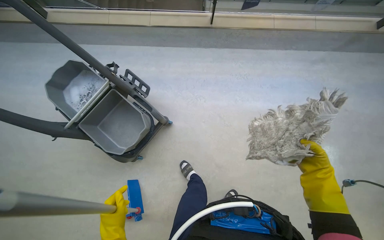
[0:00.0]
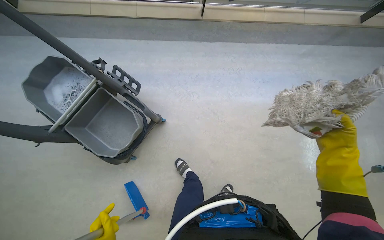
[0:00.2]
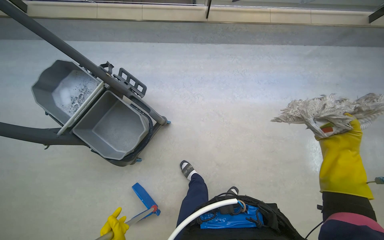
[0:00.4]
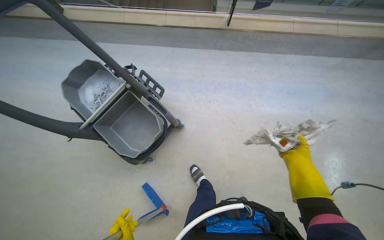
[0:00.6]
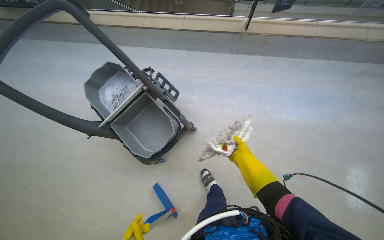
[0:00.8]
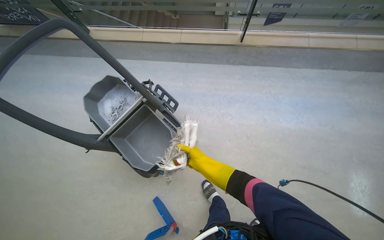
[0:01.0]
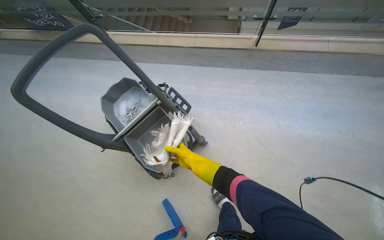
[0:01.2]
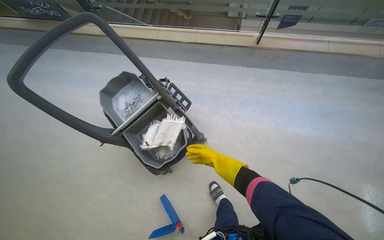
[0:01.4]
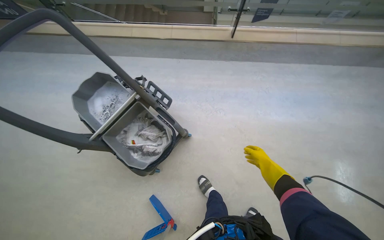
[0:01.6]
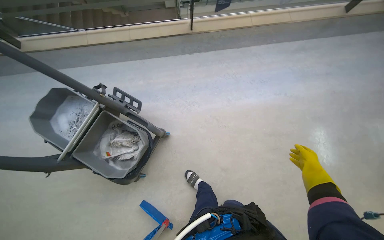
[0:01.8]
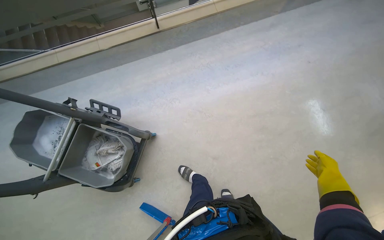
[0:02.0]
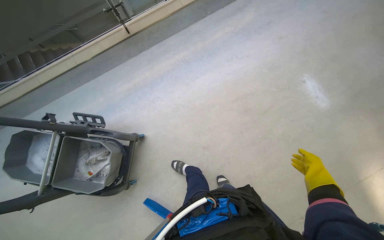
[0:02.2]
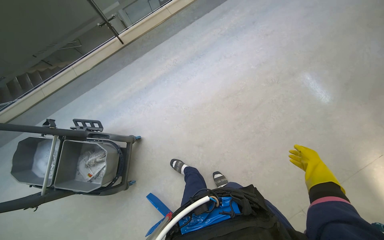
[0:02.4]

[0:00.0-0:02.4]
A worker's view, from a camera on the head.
Job: mopping floor.
The whole recording: Mopping hallway floor. The worker mops the hallway floor using a flat mop and a bucket.
0:00.0 to 0:01.2: The right hand shifts some 60 cm to the left and farther from the camera.
0:01.2 to 0:02.4: The head travels roughly 50 cm. The scene turns roughly 40 degrees counterclockwise in the picture.

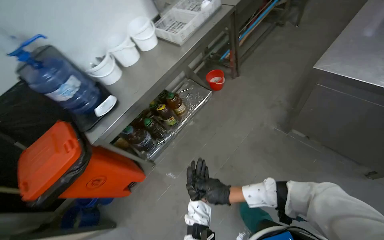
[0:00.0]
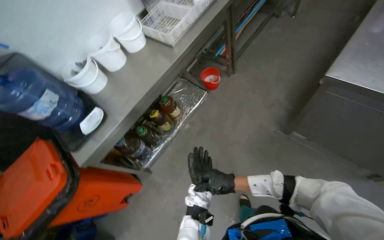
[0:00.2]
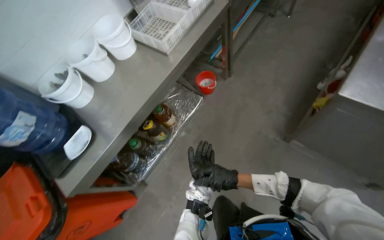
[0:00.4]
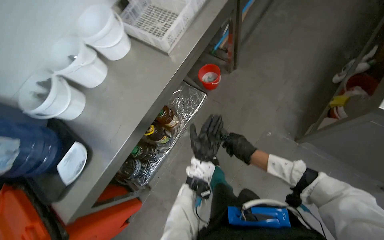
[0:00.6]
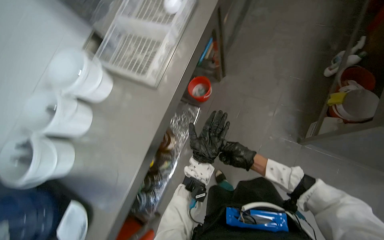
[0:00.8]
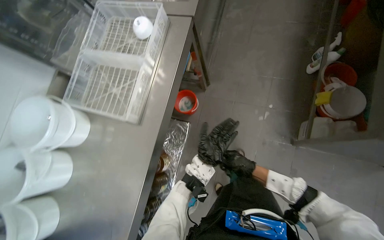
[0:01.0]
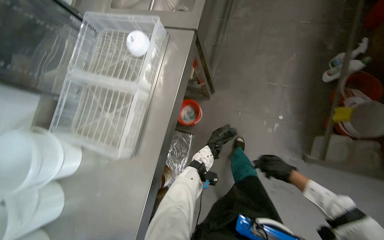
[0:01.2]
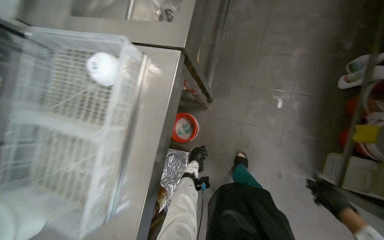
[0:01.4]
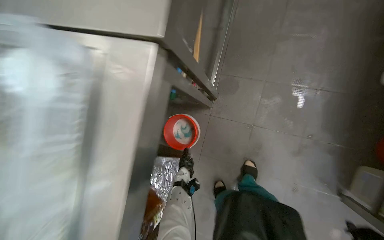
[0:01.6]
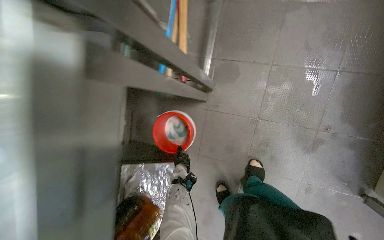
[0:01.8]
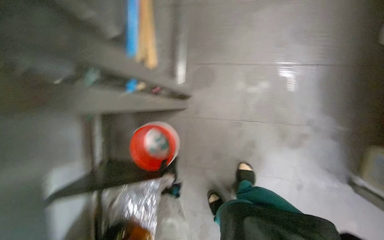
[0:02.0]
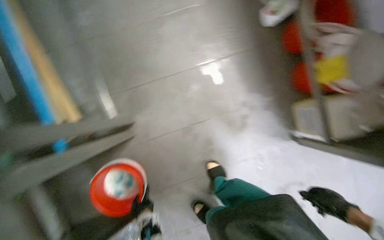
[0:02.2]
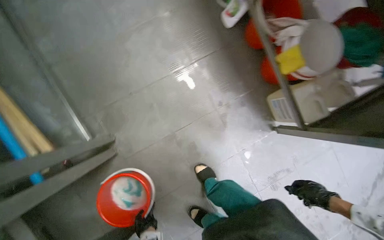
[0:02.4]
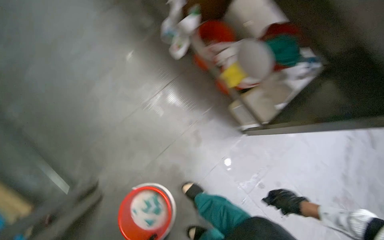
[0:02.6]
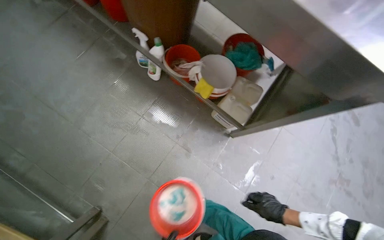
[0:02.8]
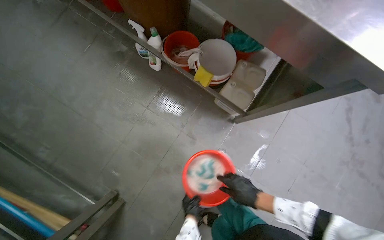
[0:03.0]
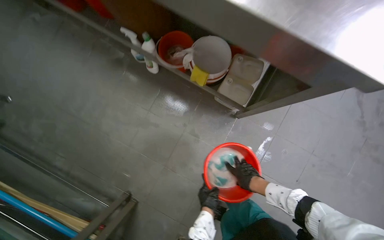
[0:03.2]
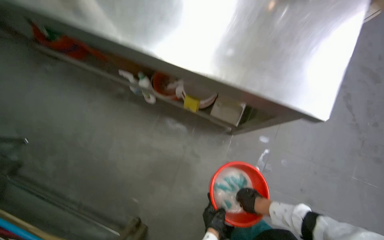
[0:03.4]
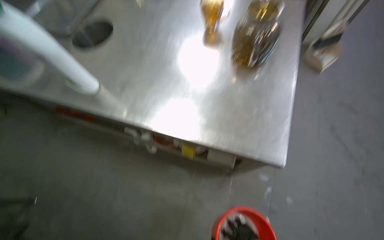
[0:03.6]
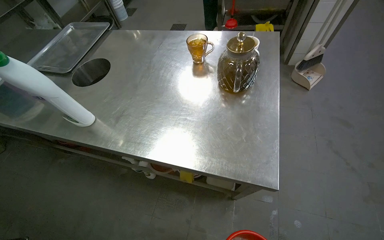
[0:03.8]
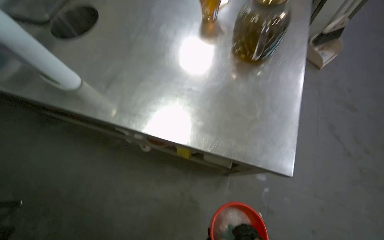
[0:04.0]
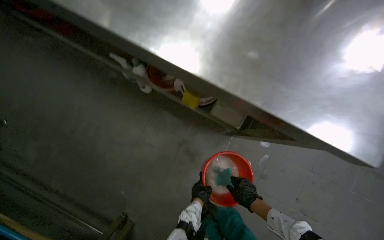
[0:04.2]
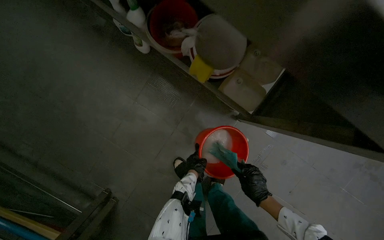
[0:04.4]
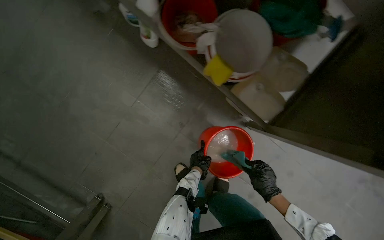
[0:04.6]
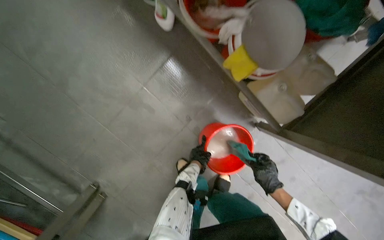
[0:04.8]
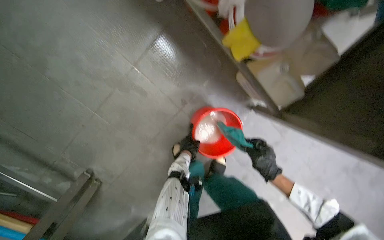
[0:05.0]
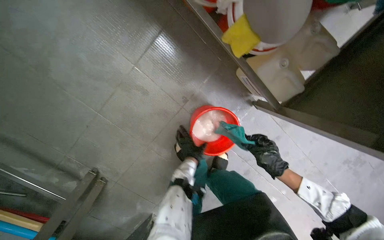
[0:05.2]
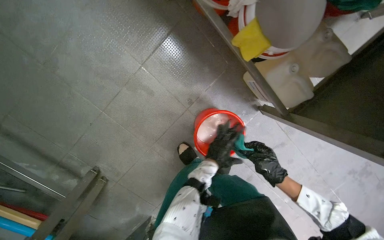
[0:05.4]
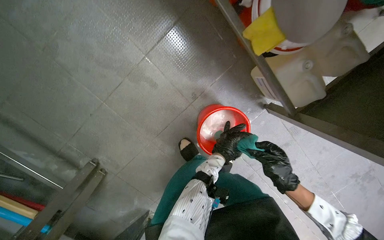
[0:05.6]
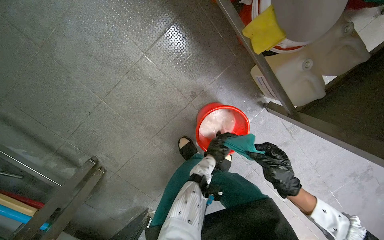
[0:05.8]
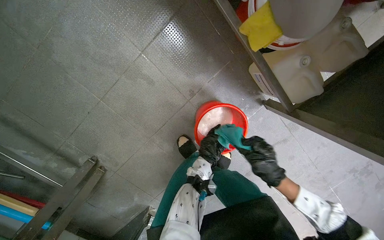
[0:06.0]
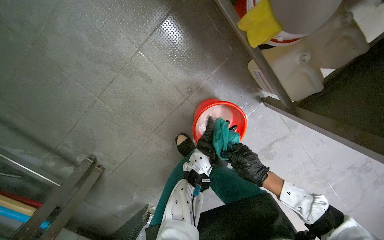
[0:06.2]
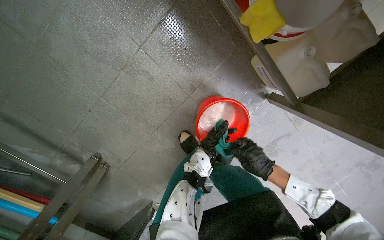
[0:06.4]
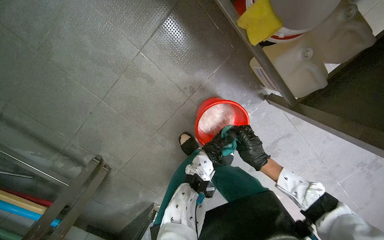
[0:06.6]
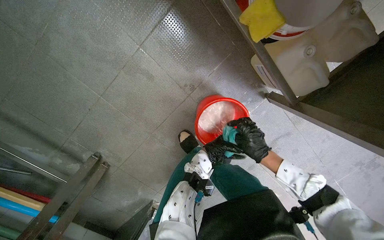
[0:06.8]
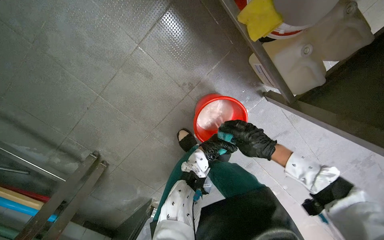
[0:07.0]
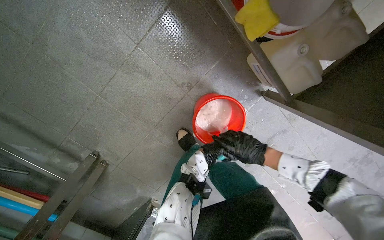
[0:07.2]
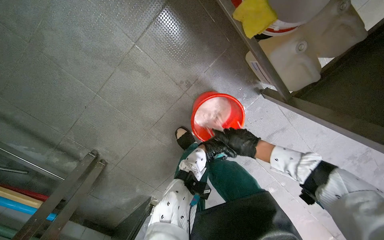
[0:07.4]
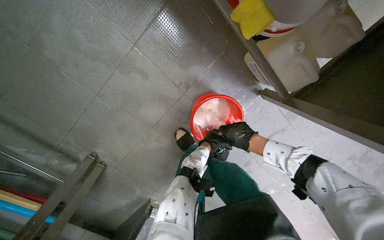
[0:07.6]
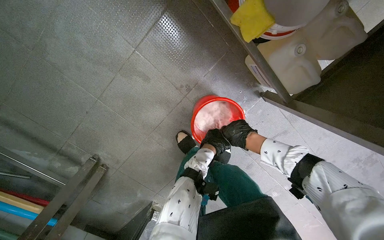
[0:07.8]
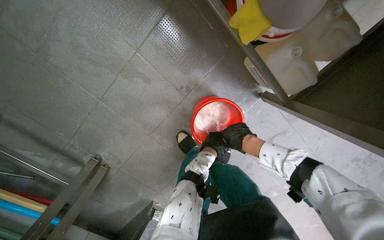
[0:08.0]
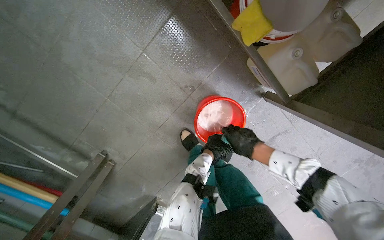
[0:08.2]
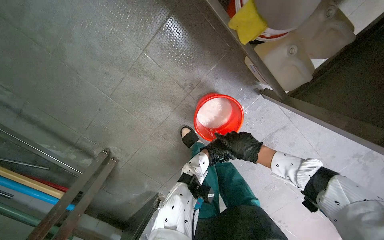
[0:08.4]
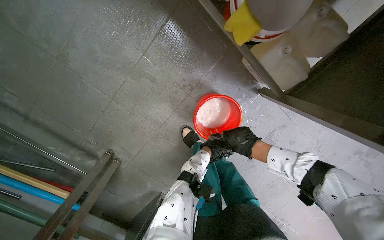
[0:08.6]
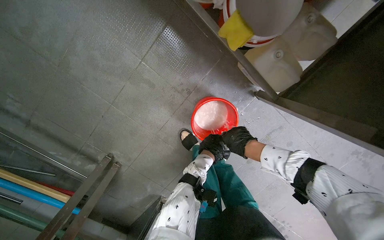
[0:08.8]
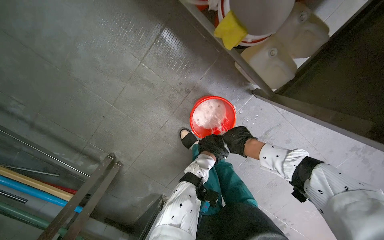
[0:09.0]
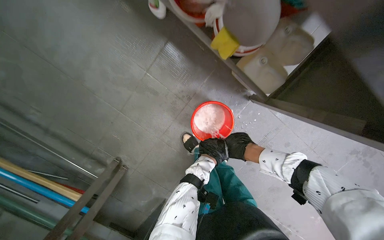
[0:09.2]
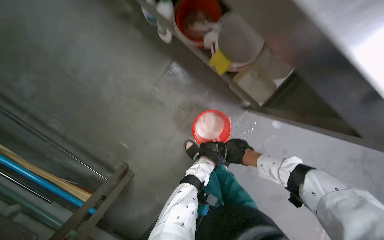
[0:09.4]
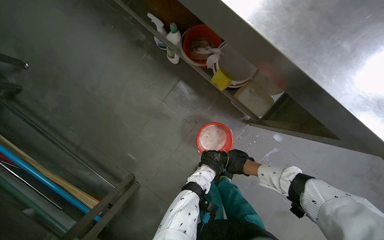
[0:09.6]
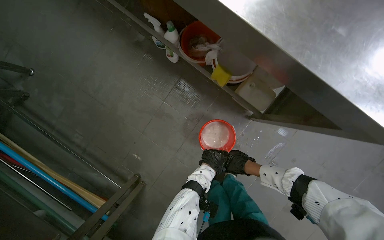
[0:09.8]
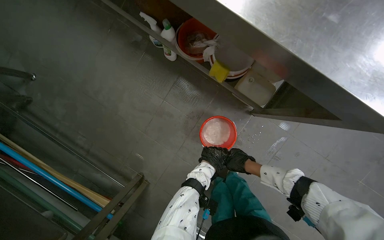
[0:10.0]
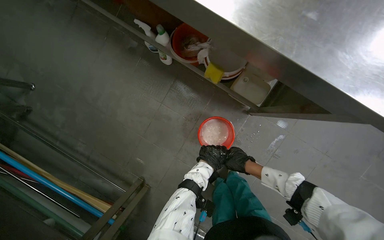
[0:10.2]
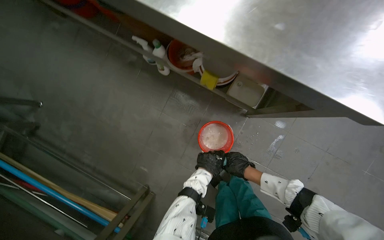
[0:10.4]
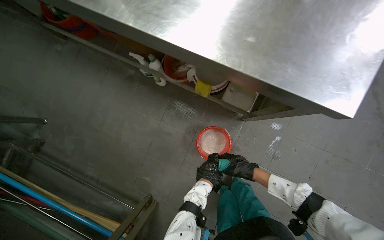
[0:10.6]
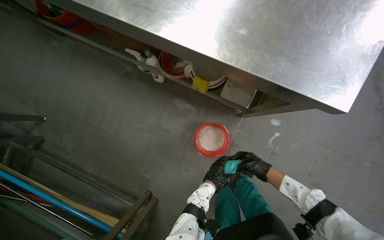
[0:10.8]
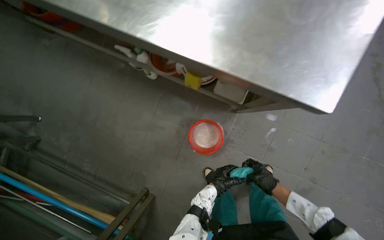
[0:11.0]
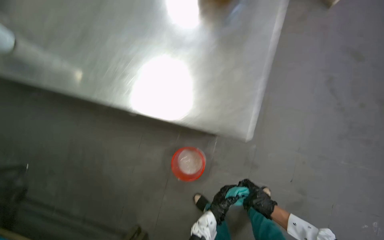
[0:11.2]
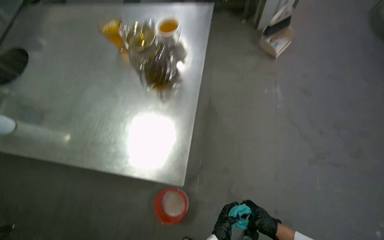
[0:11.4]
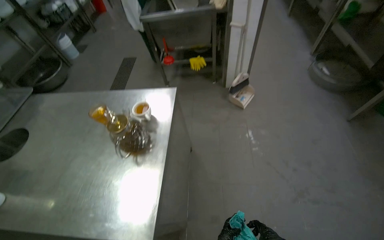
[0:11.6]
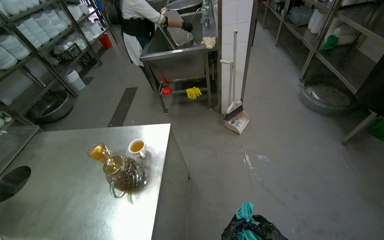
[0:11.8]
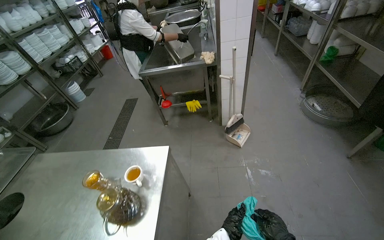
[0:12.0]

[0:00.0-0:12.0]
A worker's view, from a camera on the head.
Job: wiping surfaces.
The whole recording: Wiping kitchen counter. The worker wipes the stainless steel kitchen counter with a cloth.
0:00.0 to 0:01.6: The head travels roughly 1.5 m. The wearer looks approximately 20 degrees further downward. The scene rotates counterclockwise by some 25 degrees.
0:01.6 to 0:03.0: The wearer's head swings some 75 degrees to the right.
0:03.0 to 0:04.4: The view tips downward by approximately 15 degrees.
0:09.0 to 0:10.4: The wearer looks approximately 20 degrees further upward. The right hand shifts some 15 cm to the left.

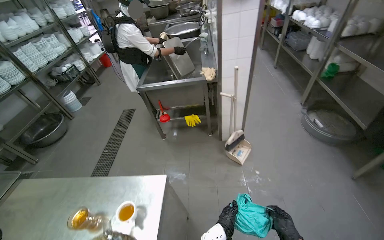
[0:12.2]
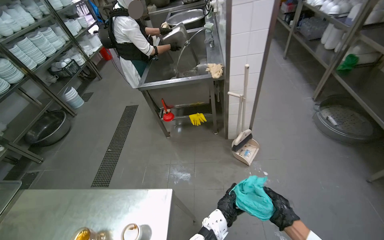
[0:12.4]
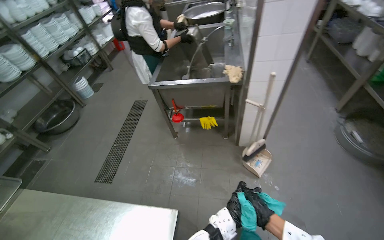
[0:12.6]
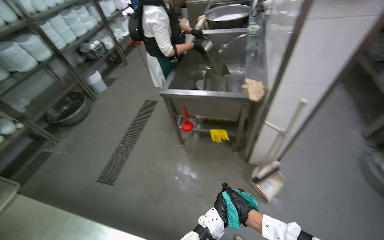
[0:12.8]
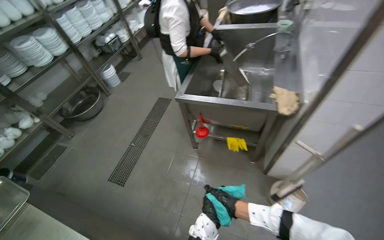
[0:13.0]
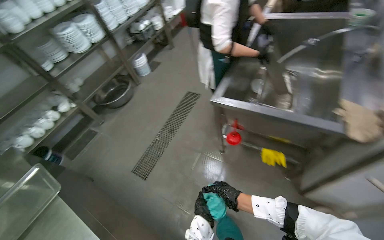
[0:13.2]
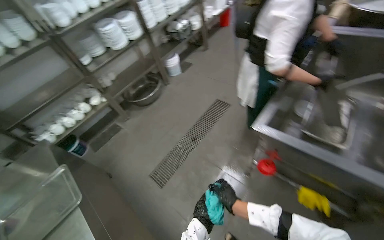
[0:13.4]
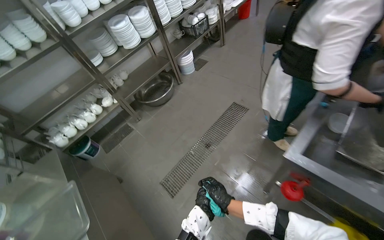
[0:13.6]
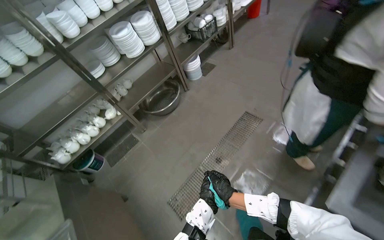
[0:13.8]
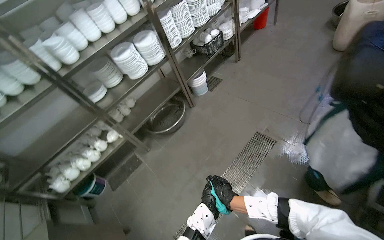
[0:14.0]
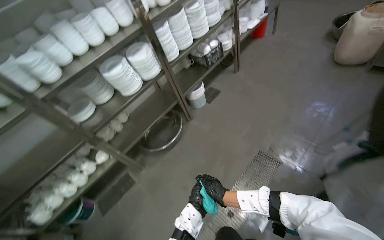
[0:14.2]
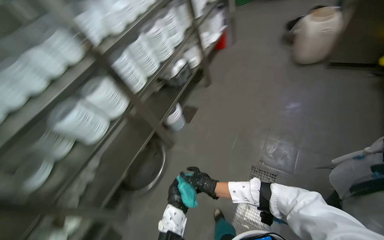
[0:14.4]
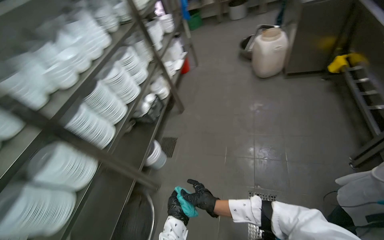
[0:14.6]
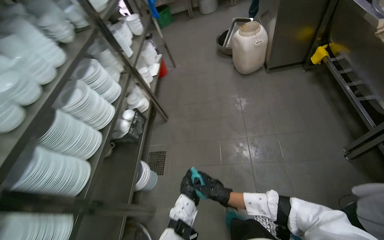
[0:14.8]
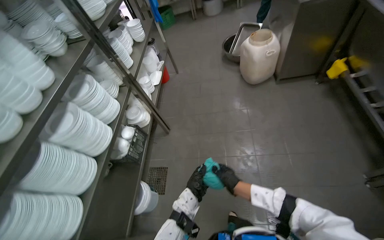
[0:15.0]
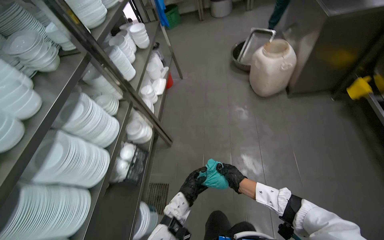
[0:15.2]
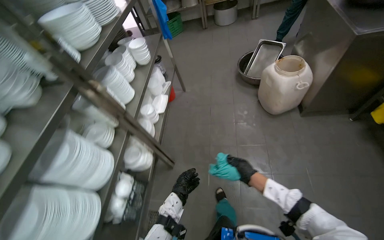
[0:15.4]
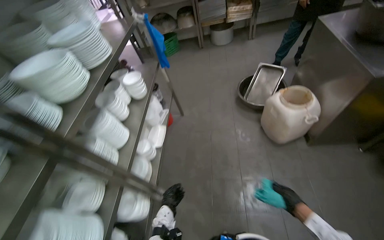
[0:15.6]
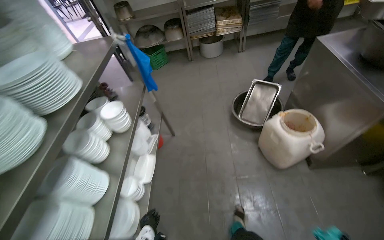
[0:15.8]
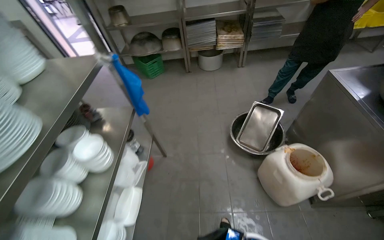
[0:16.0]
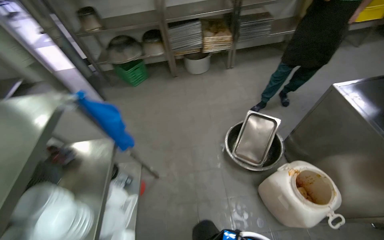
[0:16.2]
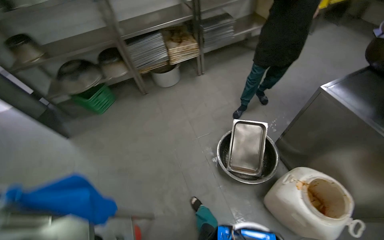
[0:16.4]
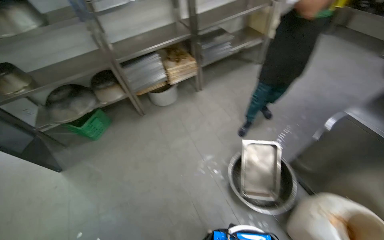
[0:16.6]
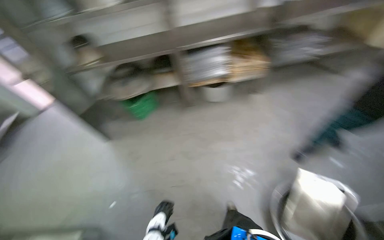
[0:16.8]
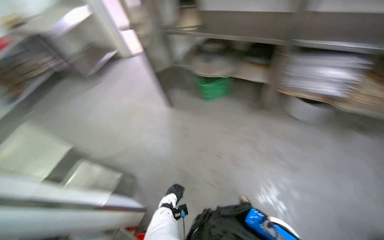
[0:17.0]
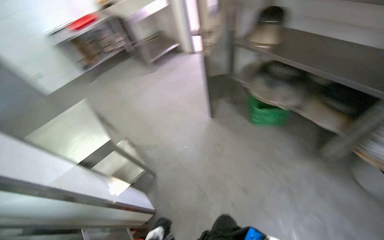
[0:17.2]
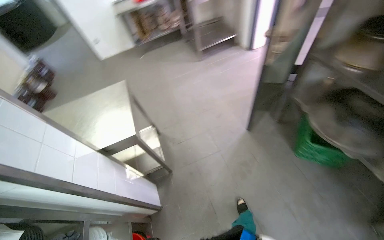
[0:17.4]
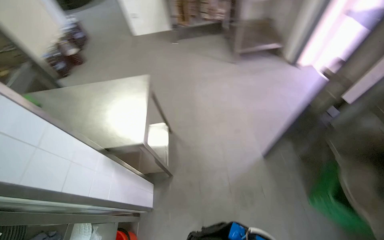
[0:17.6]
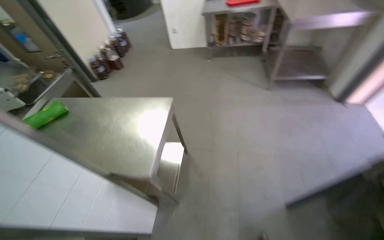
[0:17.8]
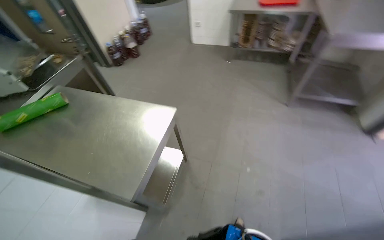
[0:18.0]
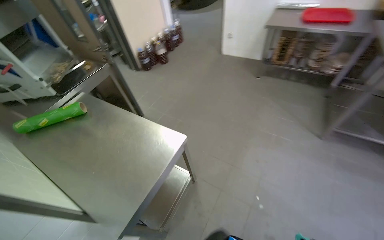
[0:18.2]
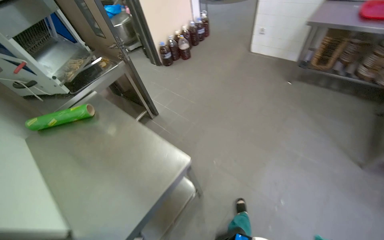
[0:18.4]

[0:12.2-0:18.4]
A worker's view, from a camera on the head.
Job: wiping surfaces.
The whole recording: Wiping kitchen counter. The worker wipes the stainless steel kitchen counter with a cloth.
0:12.2 to 0:13.8: The wearer moves about 1.5 m. The wearer looks approximately 45 degrees further to the left. The view tips downward by roughly 15 degrees.
0:13.8 to 0:15.4: The head travels some 2 m. The wearer looks roughly 35 degrees further to the right.
0:15.4 to 0:16.8: The wearer moves about 2 m.
0:16.8 to 0:18.4: The wearer moves roughly 1.5 m. The head turns to the left by about 125 degrees. The view tips downward by about 10 degrees.
